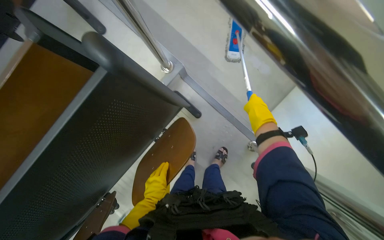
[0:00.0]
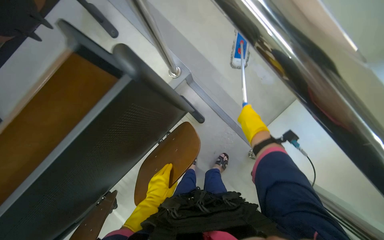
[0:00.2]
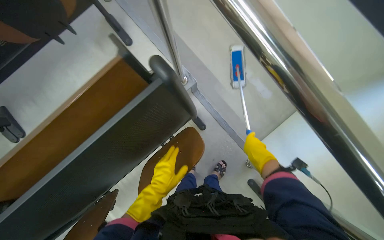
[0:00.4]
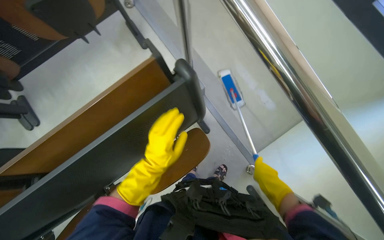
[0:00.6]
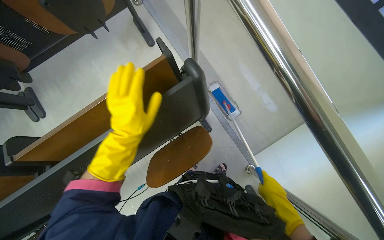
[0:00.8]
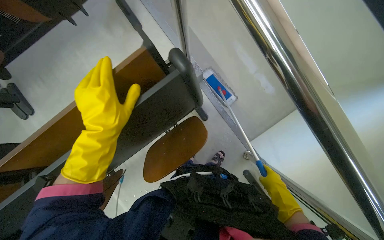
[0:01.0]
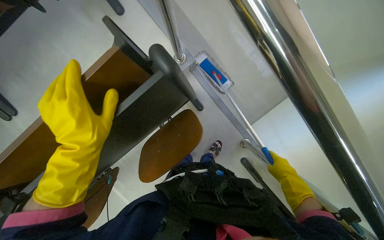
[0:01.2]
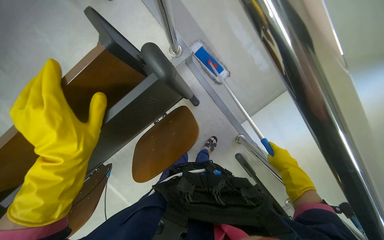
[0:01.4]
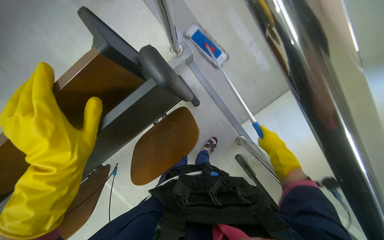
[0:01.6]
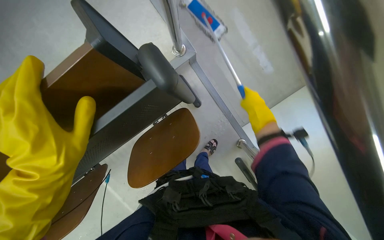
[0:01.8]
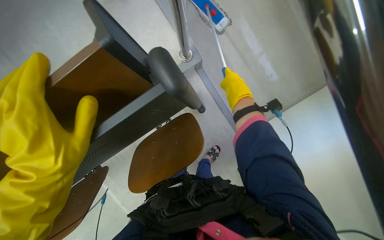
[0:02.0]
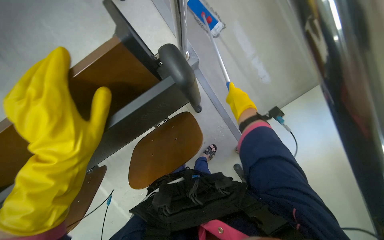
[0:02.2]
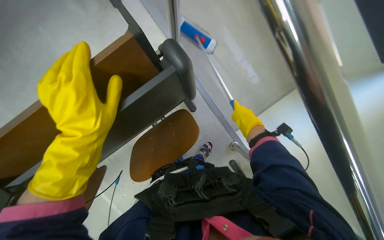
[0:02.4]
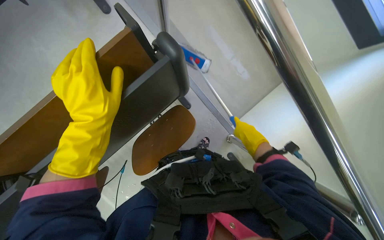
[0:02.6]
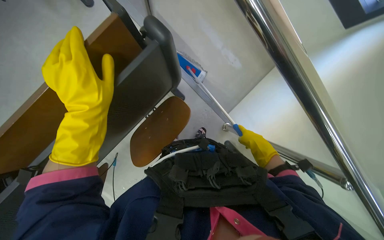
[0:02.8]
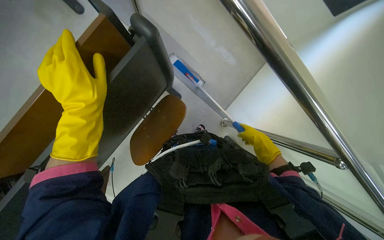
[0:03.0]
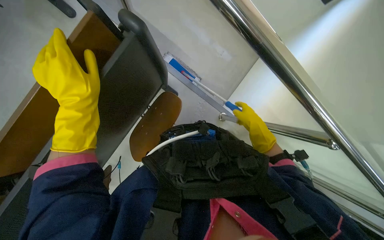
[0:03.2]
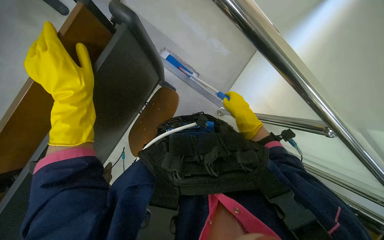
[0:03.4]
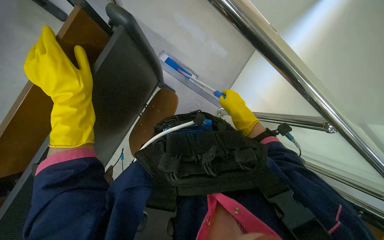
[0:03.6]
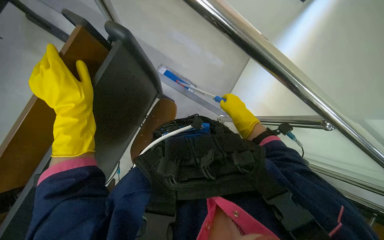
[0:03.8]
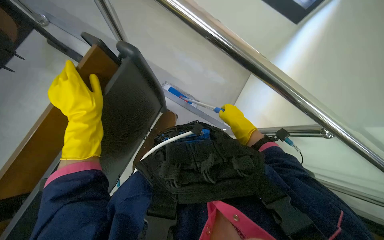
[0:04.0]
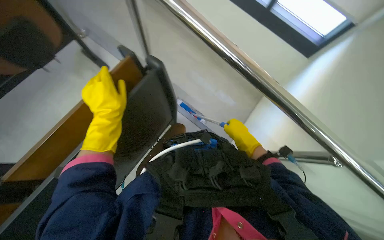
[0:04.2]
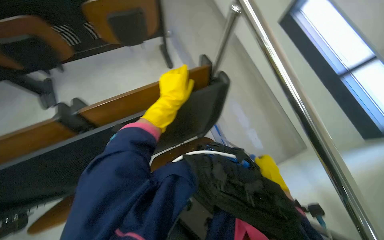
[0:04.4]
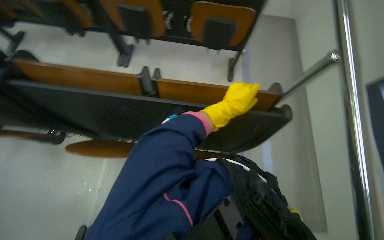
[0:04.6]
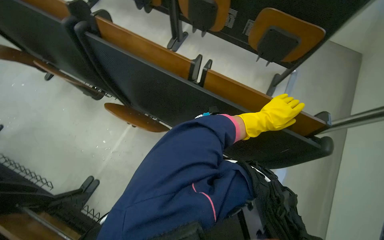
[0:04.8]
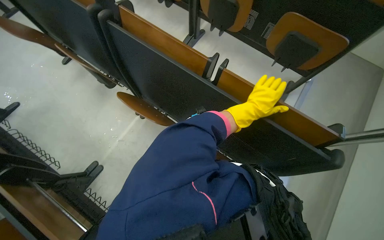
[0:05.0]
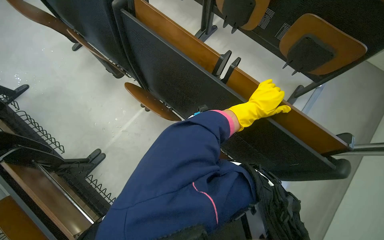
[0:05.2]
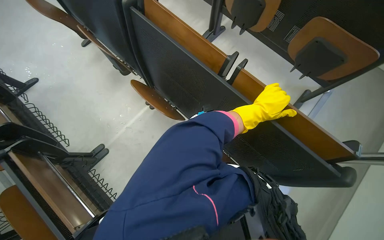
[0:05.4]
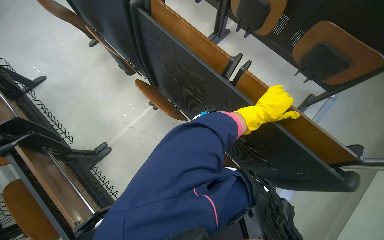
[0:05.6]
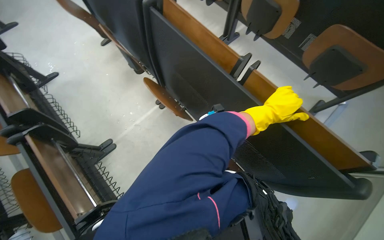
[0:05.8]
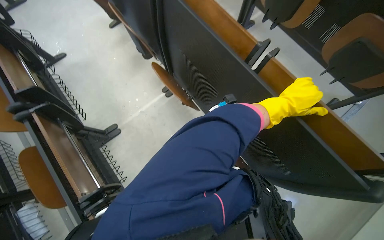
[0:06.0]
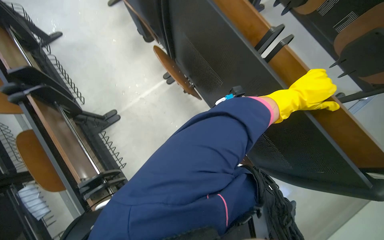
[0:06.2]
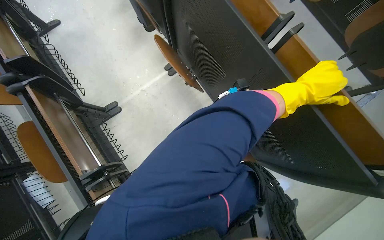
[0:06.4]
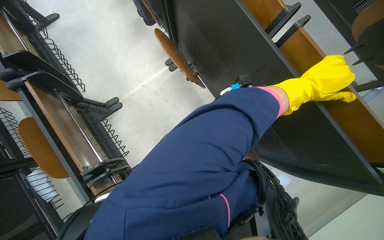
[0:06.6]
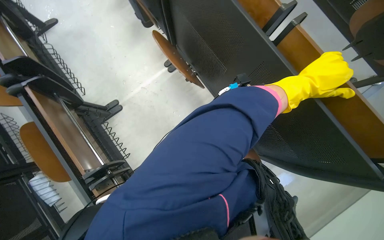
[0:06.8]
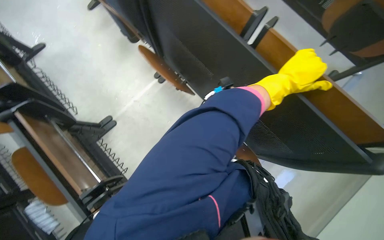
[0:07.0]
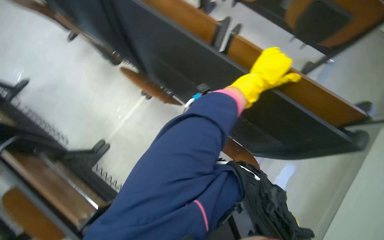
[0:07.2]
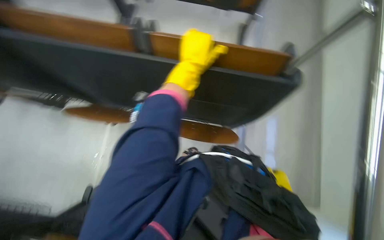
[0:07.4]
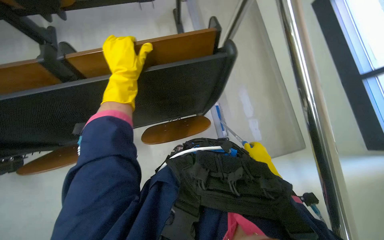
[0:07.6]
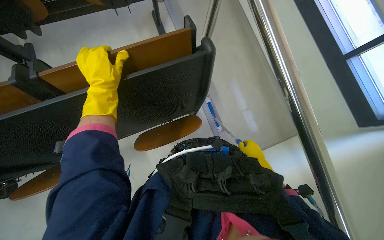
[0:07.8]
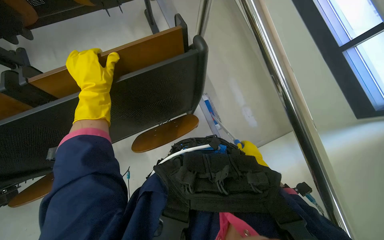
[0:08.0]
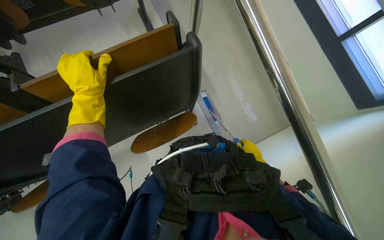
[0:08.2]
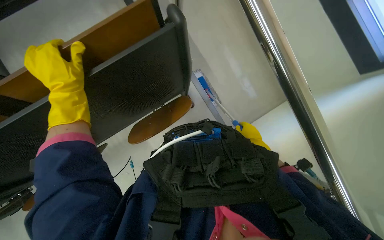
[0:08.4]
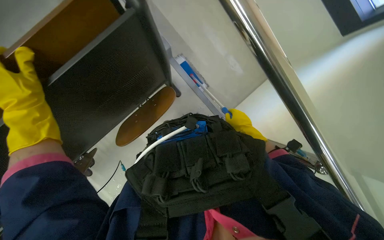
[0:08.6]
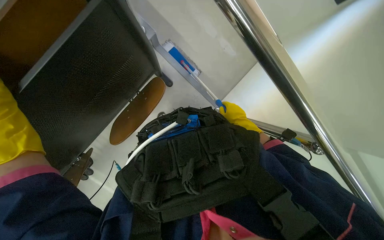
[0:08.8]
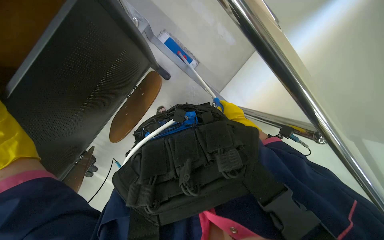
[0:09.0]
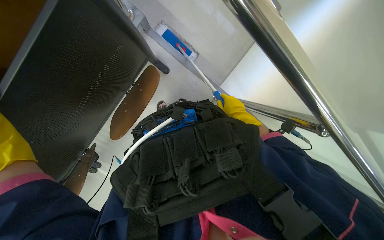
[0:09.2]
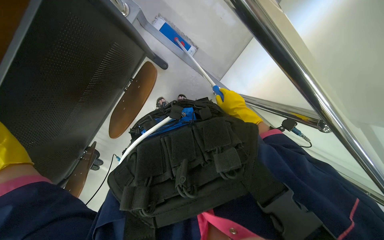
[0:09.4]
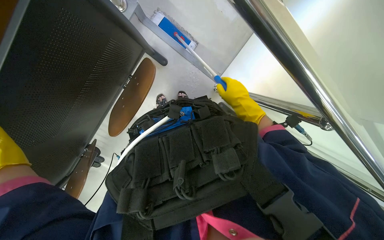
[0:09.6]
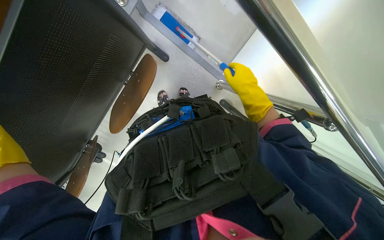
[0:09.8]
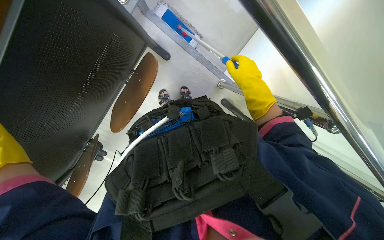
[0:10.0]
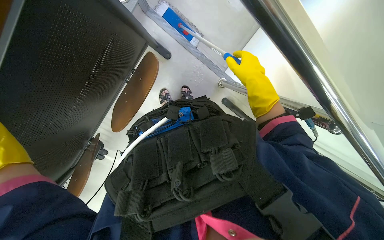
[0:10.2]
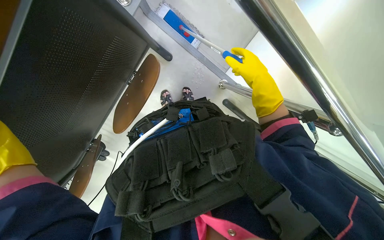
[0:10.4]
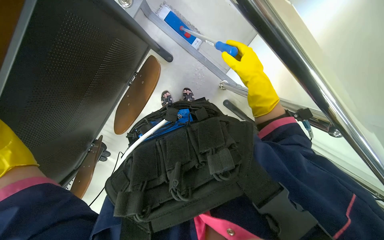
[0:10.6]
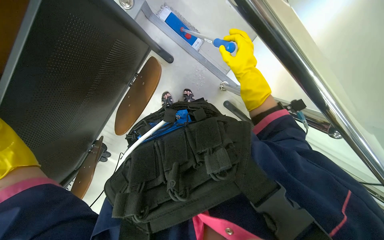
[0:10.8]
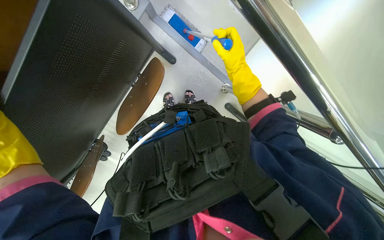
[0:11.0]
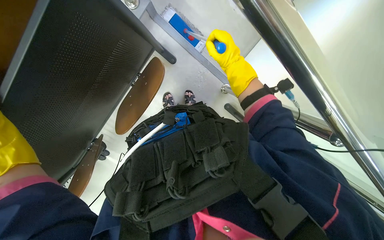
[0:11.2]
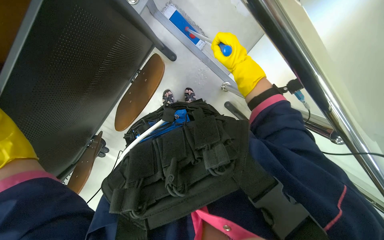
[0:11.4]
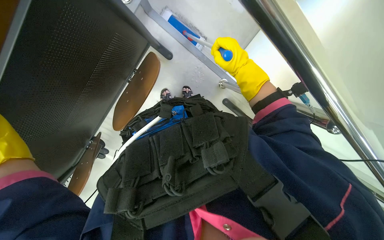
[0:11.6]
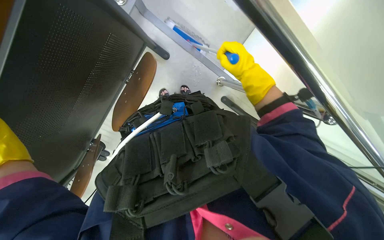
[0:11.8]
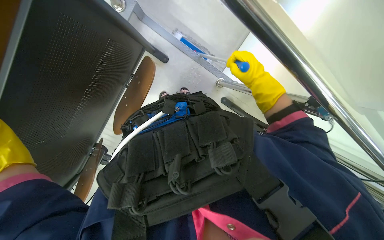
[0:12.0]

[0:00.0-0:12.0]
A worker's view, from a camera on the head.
Job: mopping floor.
The whole recording: Mopping classroom floor. The worker sprays liquid and mops the classroom floor, moving chairs to clean underneath.
0:01.6 to 0:03.0: The right hand goes up the picture and returns, about 30 cm each way. The left hand travels farther from the camera by some 10 cm.
0:03.0 to 0:04.4: The wearer's head swings roughly 30 degrees to the left. The view tips upward by roughly 20 degrees.
0:04.4 to 0:06.0: The wearer looks roughly 75 degrees further to the left.
0:06.0 to 0:07.6: The wearer looks roughly 65 degrees further to the right.
0:07.6 to 0:09.0: The view tilts approximately 25 degrees downward. Everything in view rotates about 35 degrees counterclockwise.
0:09.0 to 0:10.4: The right hand moves nearer to the camera, approximately 10 cm.

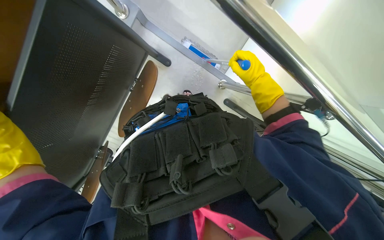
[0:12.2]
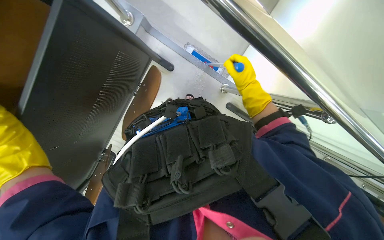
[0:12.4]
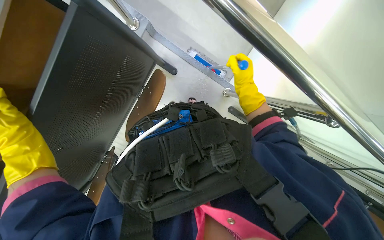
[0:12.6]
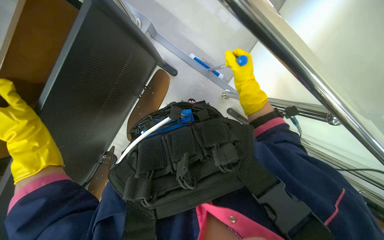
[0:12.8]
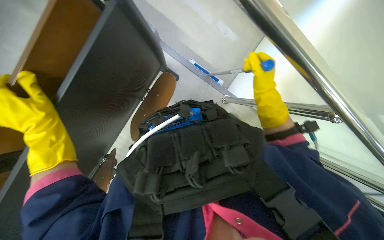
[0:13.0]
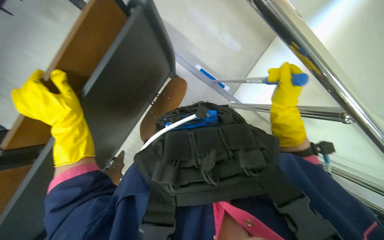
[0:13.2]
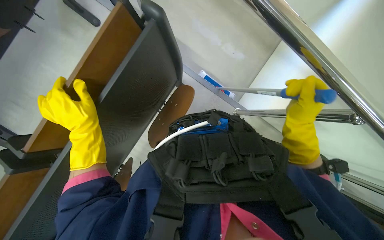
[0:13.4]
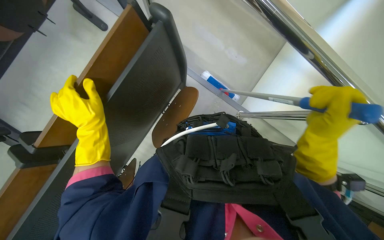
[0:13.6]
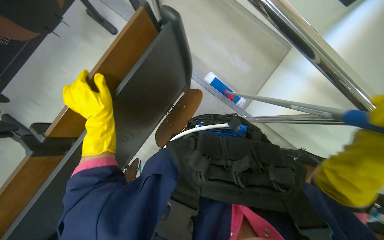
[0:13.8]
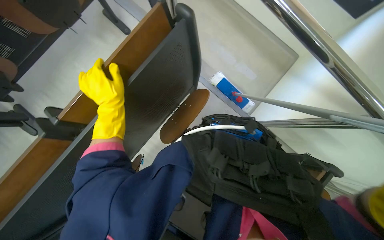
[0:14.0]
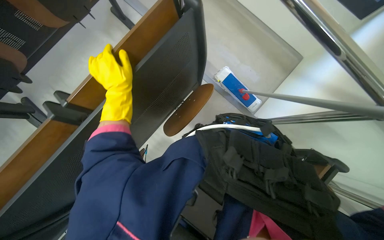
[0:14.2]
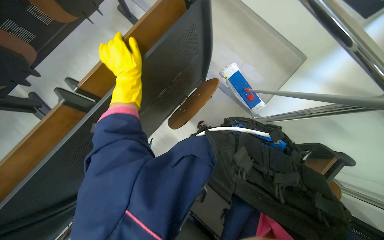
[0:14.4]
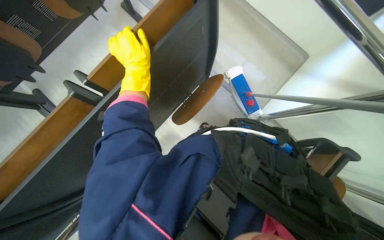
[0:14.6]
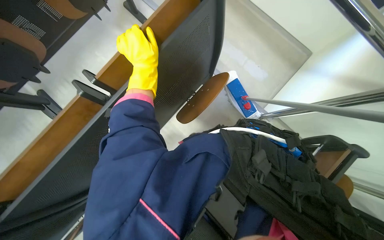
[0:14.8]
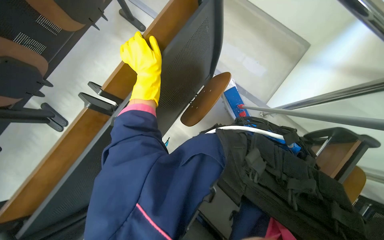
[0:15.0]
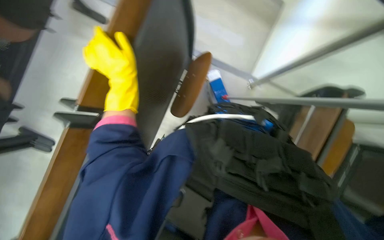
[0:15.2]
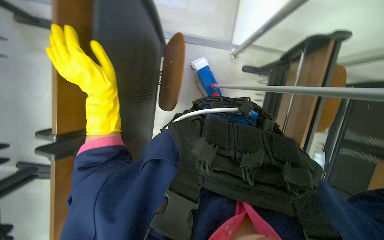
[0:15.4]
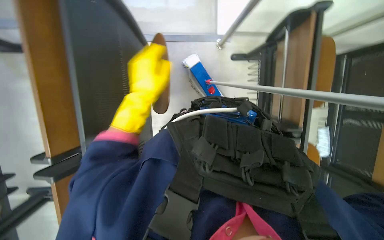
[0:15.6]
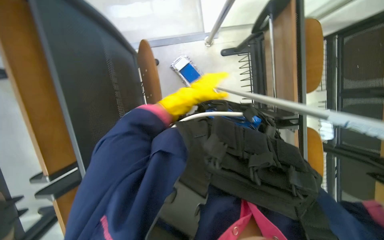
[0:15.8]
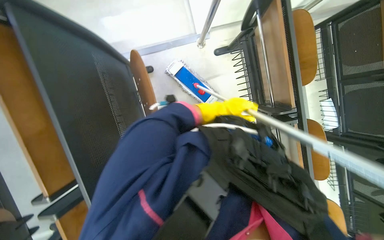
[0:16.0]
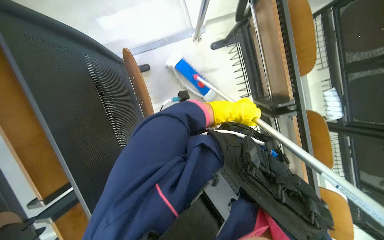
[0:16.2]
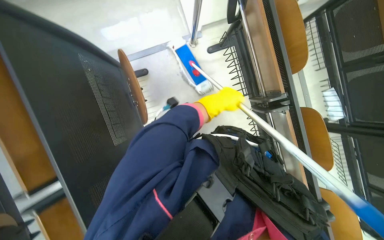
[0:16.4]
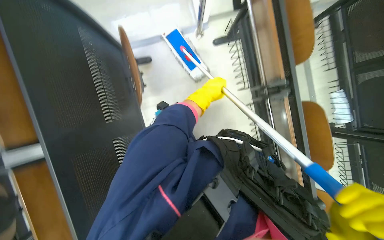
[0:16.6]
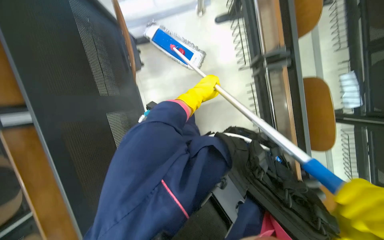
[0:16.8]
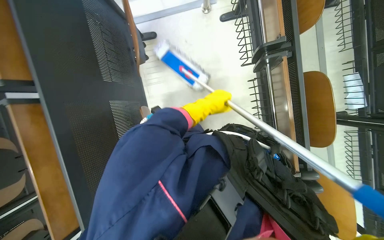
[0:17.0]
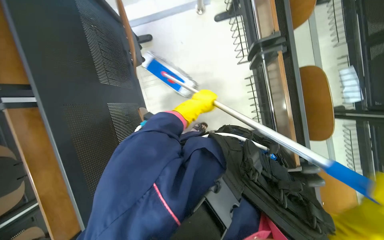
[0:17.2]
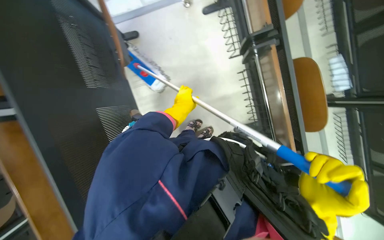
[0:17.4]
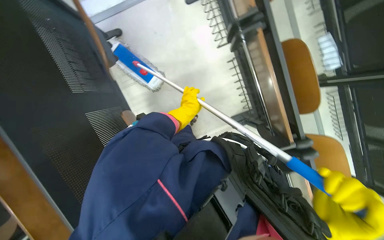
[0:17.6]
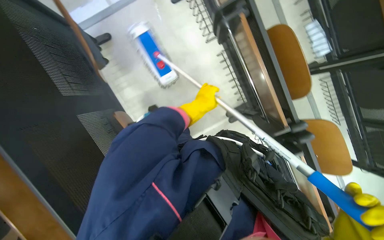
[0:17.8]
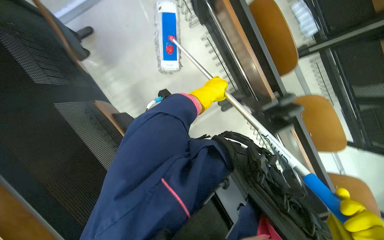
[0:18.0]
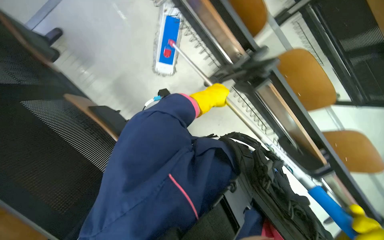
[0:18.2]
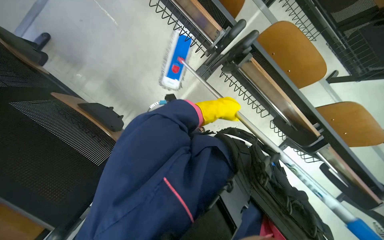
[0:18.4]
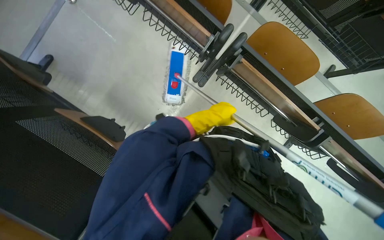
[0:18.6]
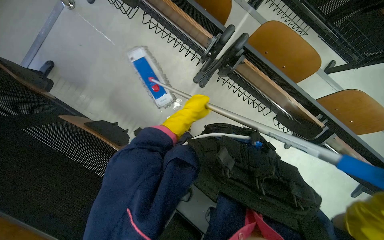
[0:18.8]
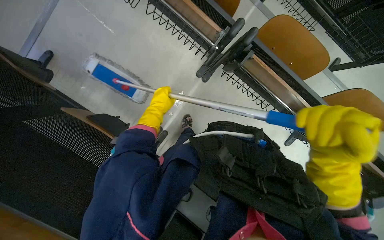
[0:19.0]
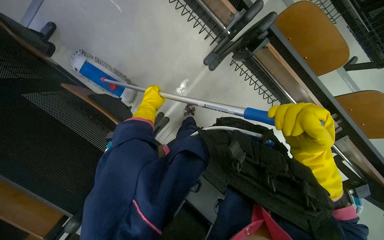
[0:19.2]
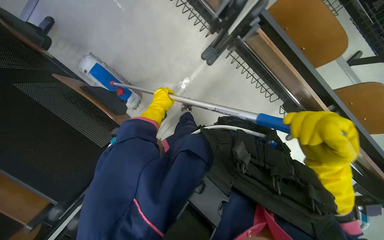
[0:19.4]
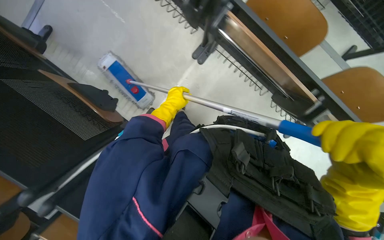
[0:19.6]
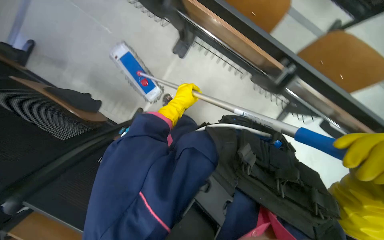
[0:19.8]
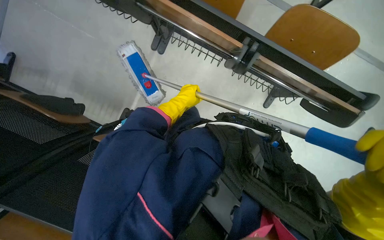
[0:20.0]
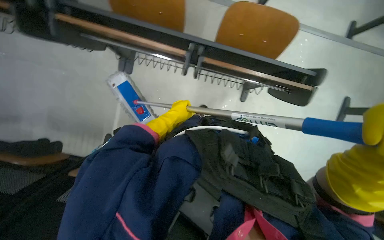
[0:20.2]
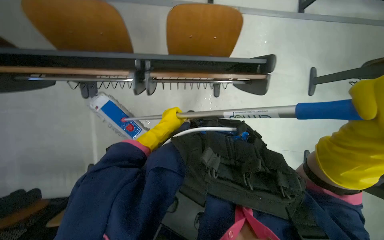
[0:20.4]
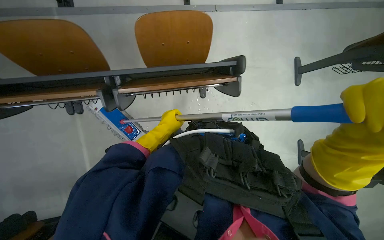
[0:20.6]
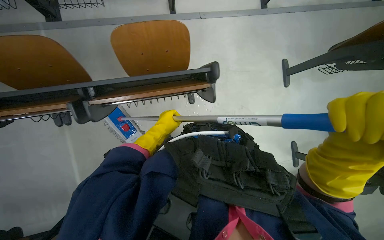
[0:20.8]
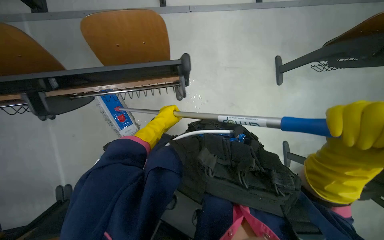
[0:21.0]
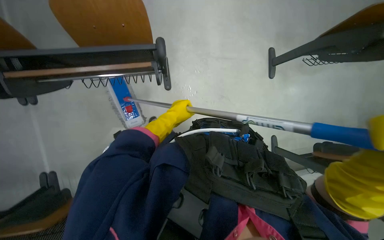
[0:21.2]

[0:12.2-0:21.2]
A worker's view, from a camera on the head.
Job: mopping floor.
The whole recording: Mopping classroom floor. The worker sprays liquid and mops the classroom floor, moving chairs to clean underneath.
0:12.2 to 0:13.8: The wearer's head swings approximately 30 degrees to the left. The right hand heads nearer to the camera, covering roughly 15 cm.
0:15.2 to 0:16.6: The scene turns roughly 25 degrees counterclockwise in the picture. The left hand moves to the right, about 40 cm.
0:16.6 to 0:18.2: The camera is carried some 50 cm. The scene rotates counterclockwise by about 30 degrees.
0:18.2 to 0:19.8: The camera travels roughly 40 cm.
